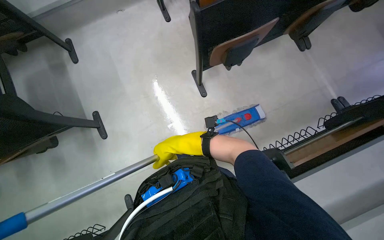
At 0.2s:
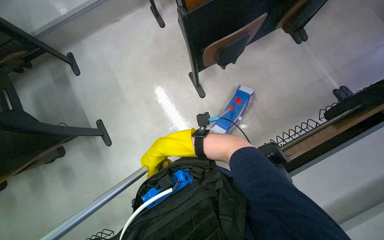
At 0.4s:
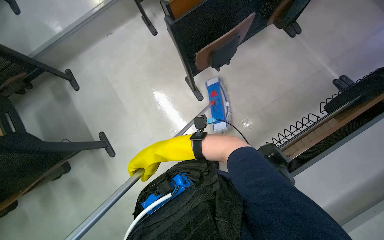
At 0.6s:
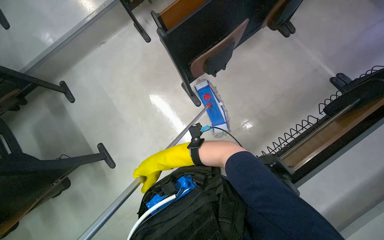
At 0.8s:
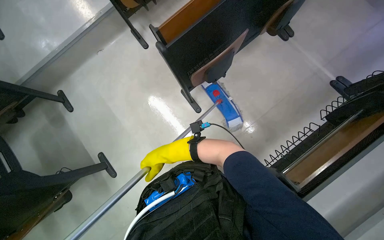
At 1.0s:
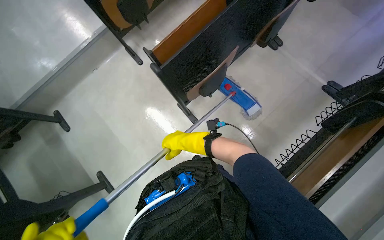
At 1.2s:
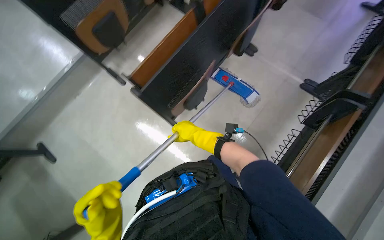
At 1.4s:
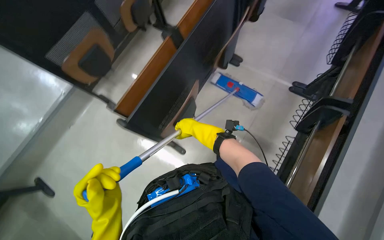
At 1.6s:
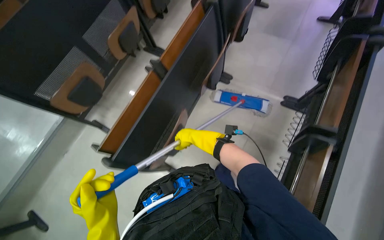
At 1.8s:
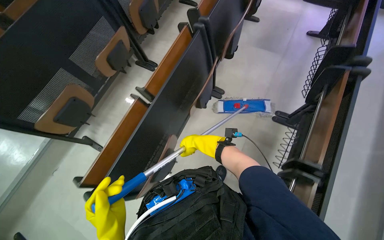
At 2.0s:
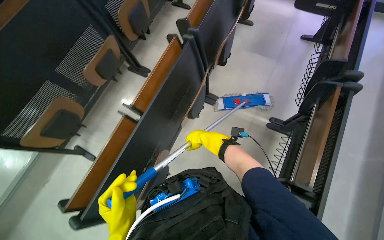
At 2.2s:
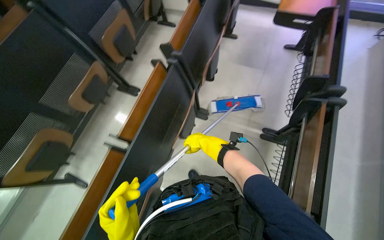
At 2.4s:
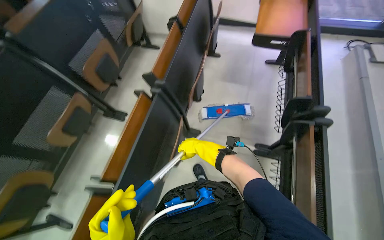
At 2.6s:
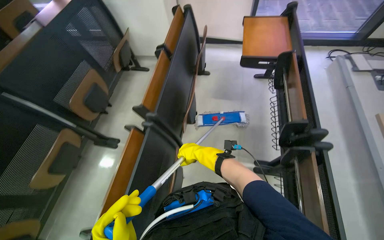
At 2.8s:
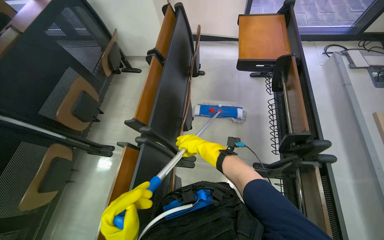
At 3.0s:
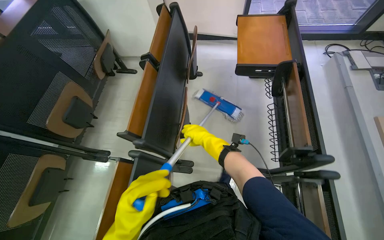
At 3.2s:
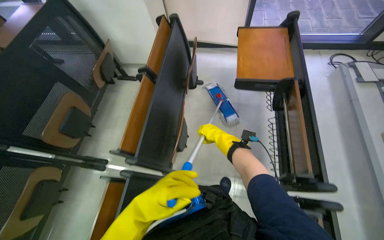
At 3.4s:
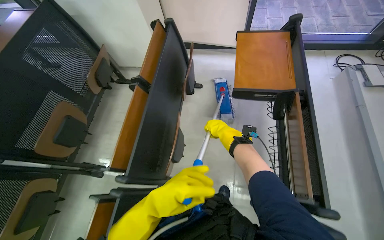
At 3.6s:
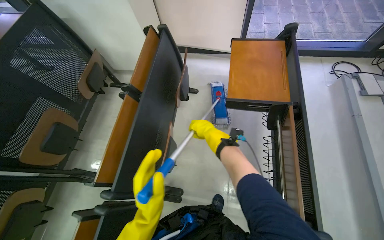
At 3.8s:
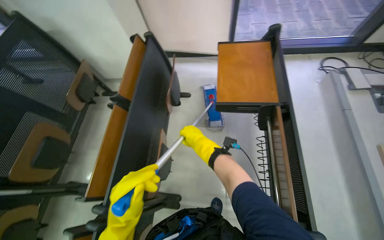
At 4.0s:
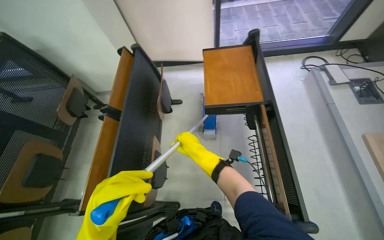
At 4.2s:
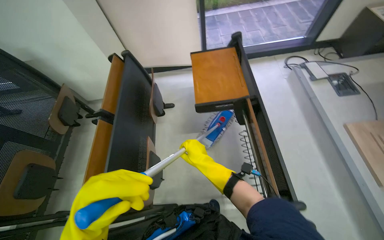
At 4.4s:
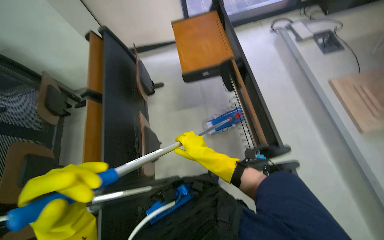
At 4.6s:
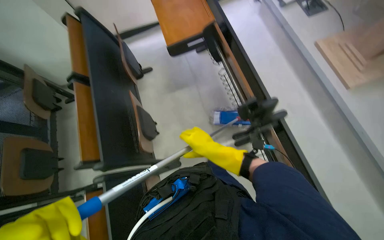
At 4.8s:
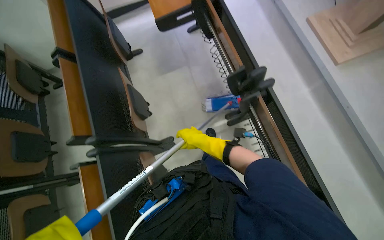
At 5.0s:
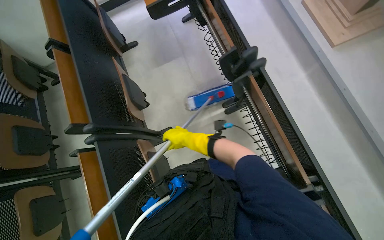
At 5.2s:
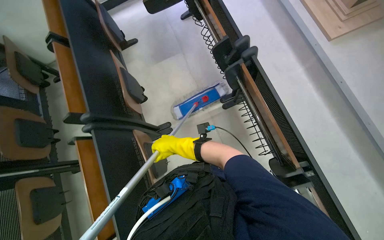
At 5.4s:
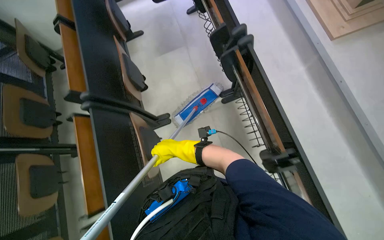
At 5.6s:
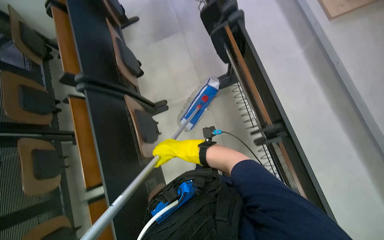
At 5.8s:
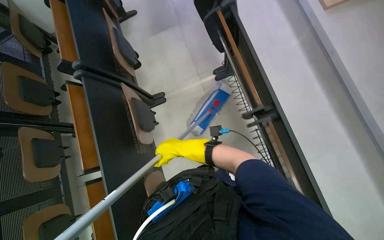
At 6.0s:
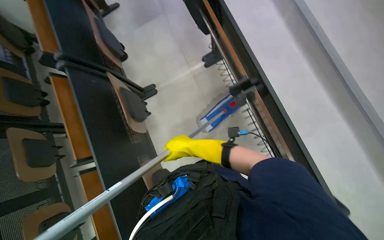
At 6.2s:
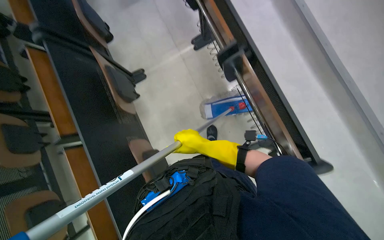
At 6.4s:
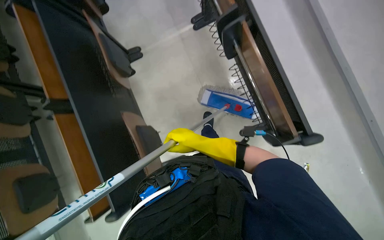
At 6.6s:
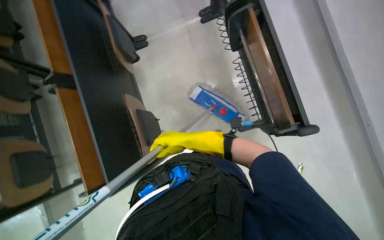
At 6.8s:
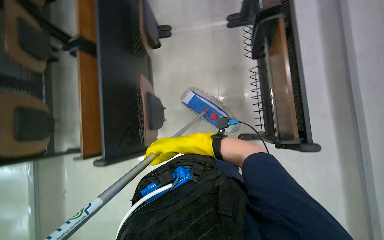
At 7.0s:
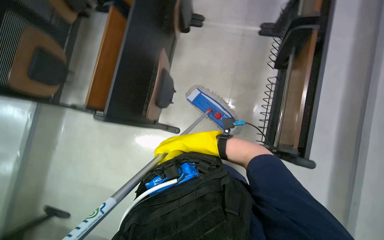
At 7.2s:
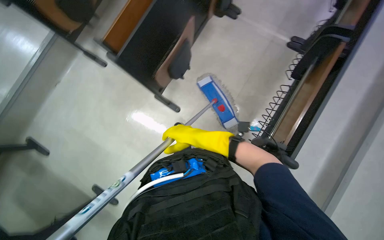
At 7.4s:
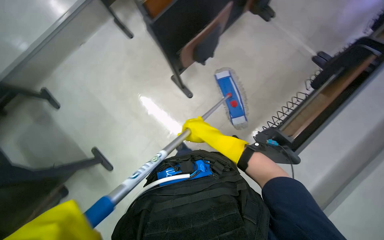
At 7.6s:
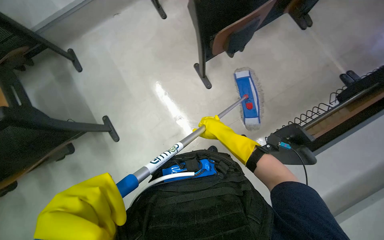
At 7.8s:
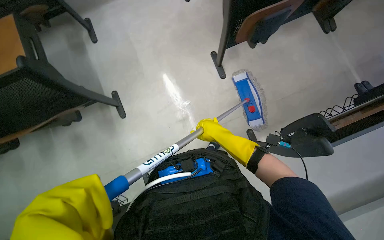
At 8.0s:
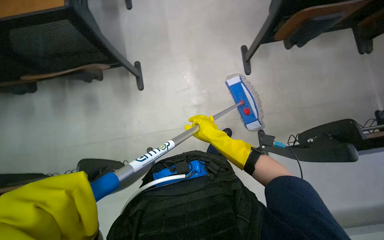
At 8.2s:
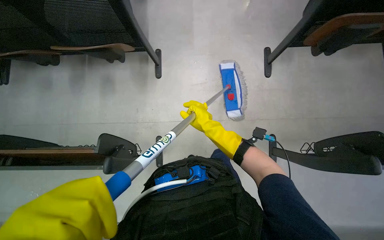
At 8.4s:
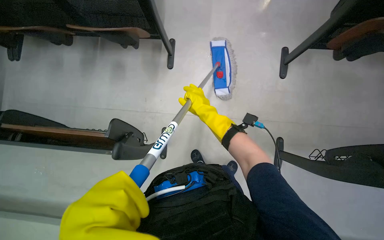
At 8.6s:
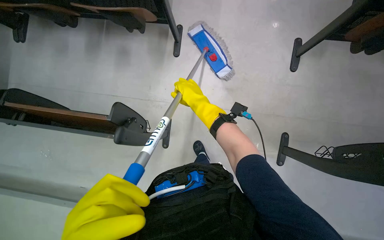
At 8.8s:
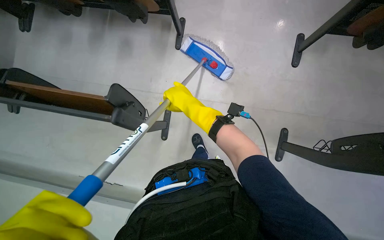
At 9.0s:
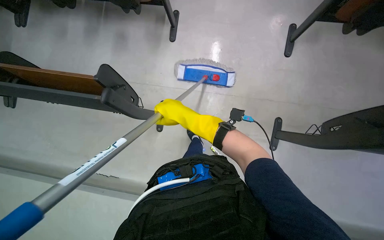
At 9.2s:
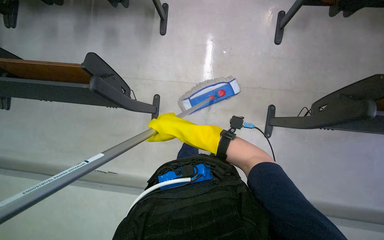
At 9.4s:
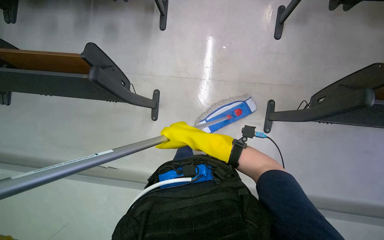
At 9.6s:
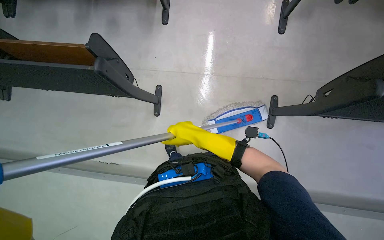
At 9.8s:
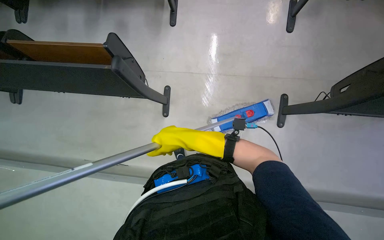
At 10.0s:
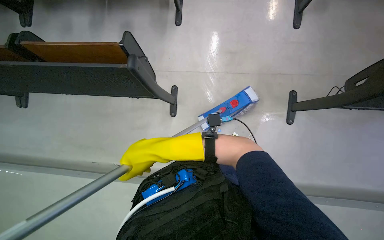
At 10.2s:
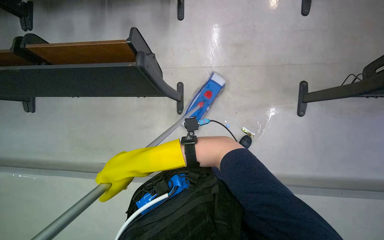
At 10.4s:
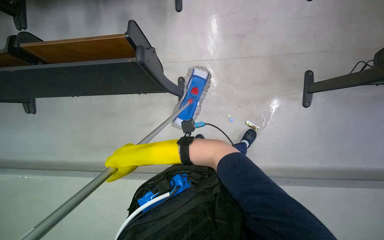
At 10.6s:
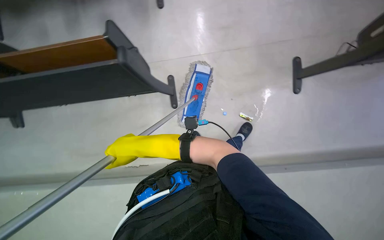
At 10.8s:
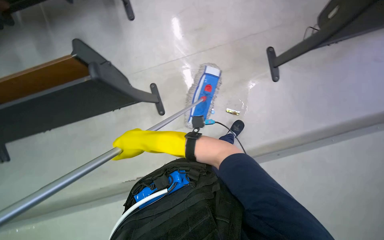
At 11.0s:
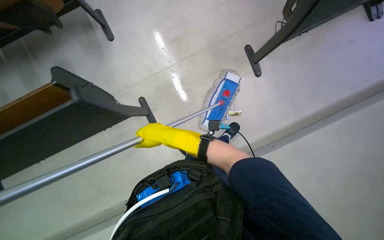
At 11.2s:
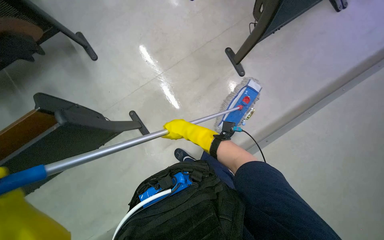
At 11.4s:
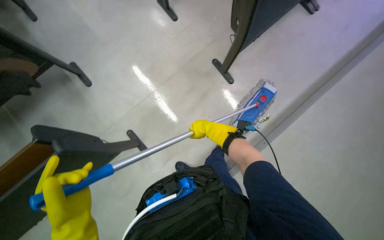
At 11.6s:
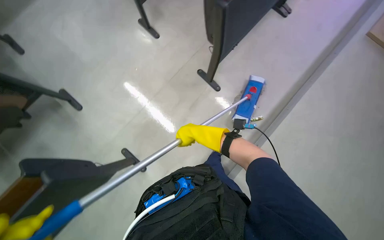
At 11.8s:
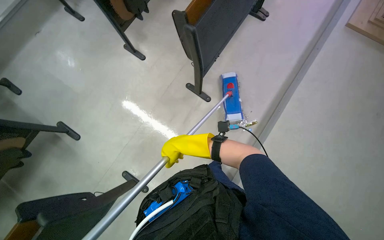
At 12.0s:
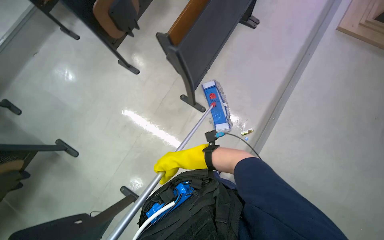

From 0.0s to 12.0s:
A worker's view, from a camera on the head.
Job: mopping floor.
The whole recording: Mopping lecture hall floor. The worker mops the floor in the lecture hall, moving between rows of desks.
From 0.0s to 1.6s: The camera travels about 50 cm. The camera pitches upward, by approximately 15 degrees. The scene turns about 35 degrees counterclockwise in the picture.
From 1.6s to 3.0s: The camera is carried about 80 cm.
From 3.0s to 4.4s: The left hand goes approximately 25 cm up the picture.
From 4.4s to 6.0s: The camera travels about 70 cm. The camera pitches downward, by approximately 15 degrees.
From 6.0s to 7.6s: The camera travels some 70 cm. The scene turns approximately 85 degrees clockwise in the picture.
From 7.6s to 9.0s: The wearer moves some 40 cm. The scene rotates clockwise by roughly 40 degrees.
From 9.0s to 10.4s: The right hand travels to the left and down the picture by approximately 50 cm.
From 10.4s to 12.0s: The head travels about 50 cm. The view tips upward by roughly 15 degrees. The scene turns about 60 degrees counterclockwise in the picture.

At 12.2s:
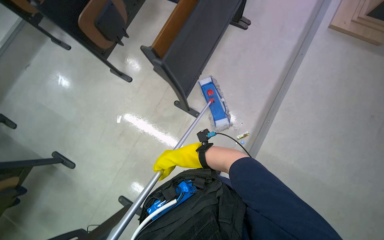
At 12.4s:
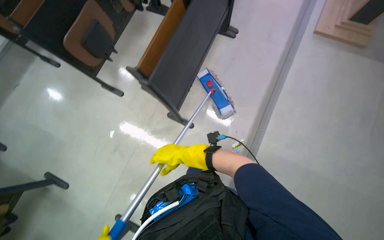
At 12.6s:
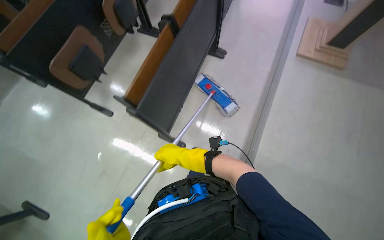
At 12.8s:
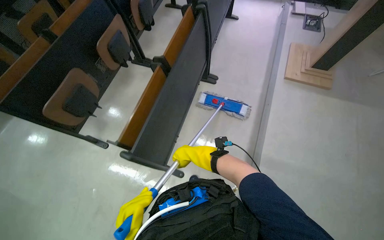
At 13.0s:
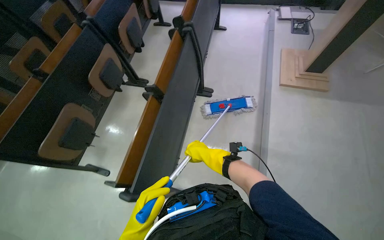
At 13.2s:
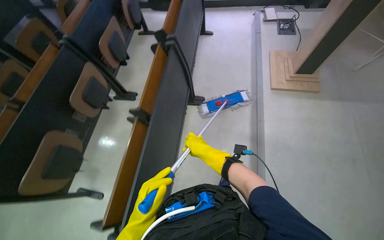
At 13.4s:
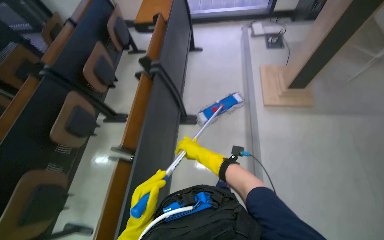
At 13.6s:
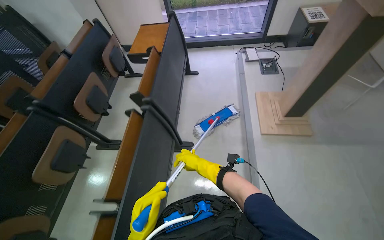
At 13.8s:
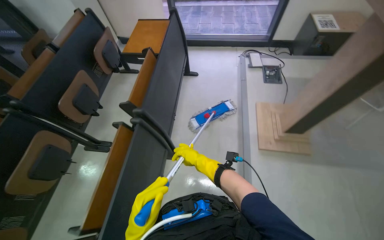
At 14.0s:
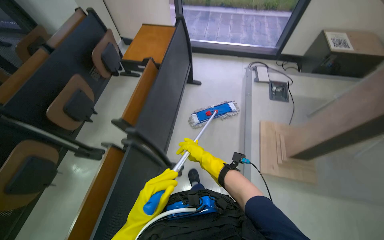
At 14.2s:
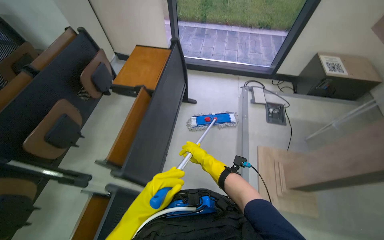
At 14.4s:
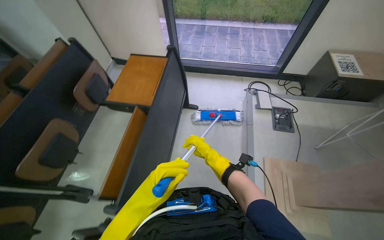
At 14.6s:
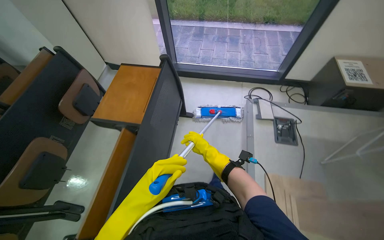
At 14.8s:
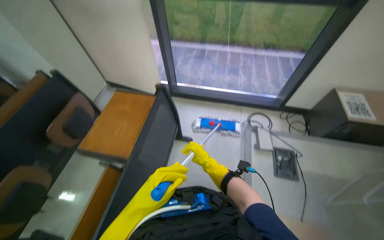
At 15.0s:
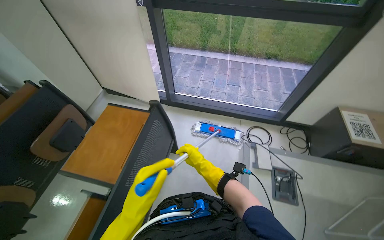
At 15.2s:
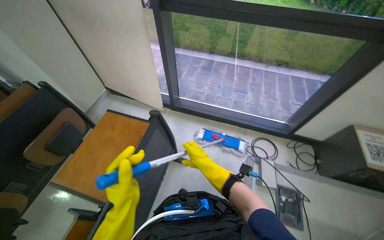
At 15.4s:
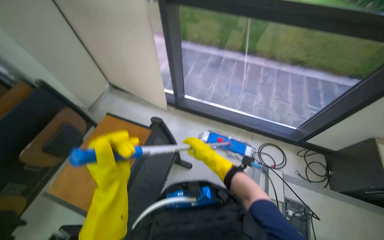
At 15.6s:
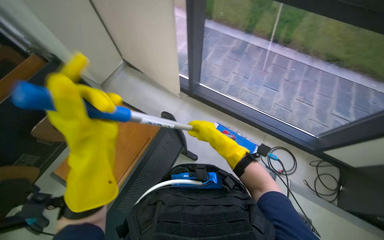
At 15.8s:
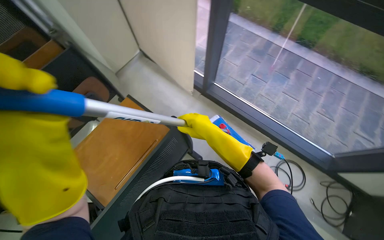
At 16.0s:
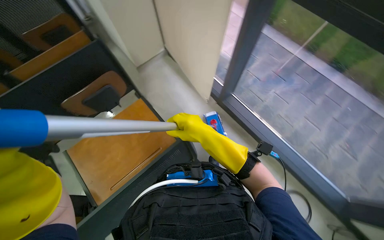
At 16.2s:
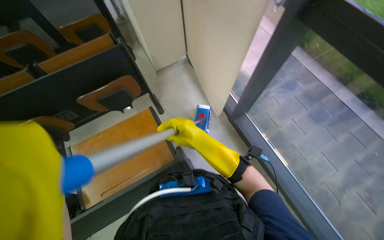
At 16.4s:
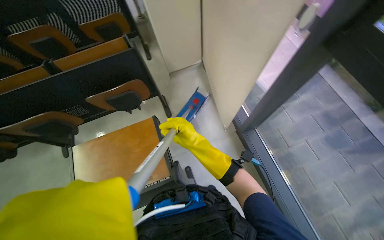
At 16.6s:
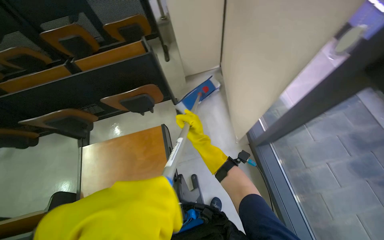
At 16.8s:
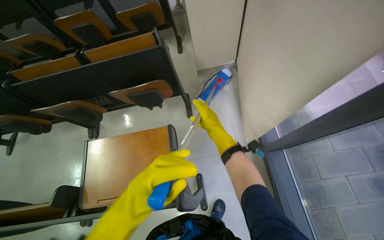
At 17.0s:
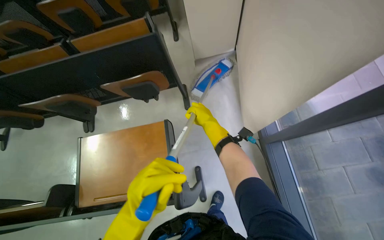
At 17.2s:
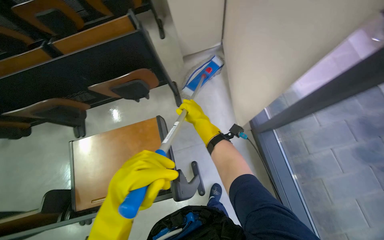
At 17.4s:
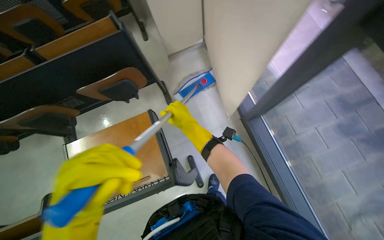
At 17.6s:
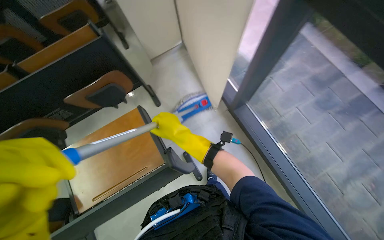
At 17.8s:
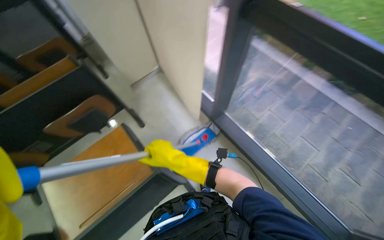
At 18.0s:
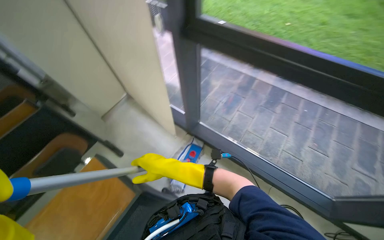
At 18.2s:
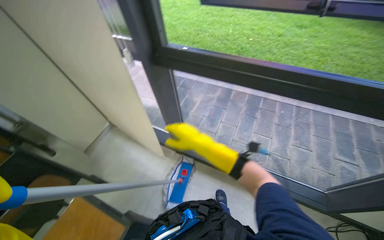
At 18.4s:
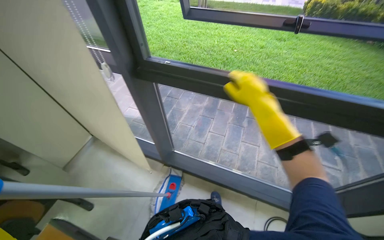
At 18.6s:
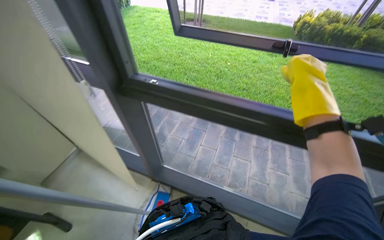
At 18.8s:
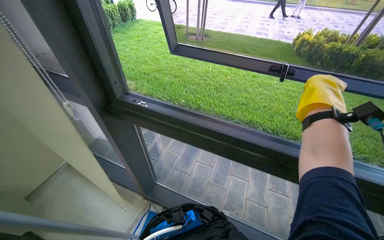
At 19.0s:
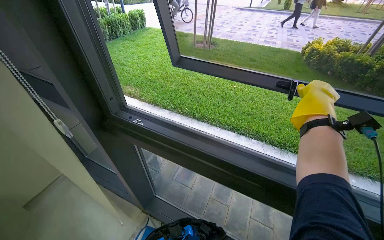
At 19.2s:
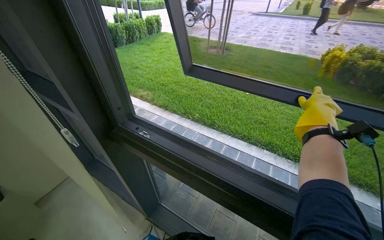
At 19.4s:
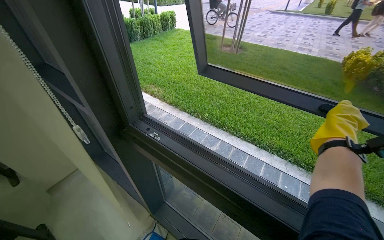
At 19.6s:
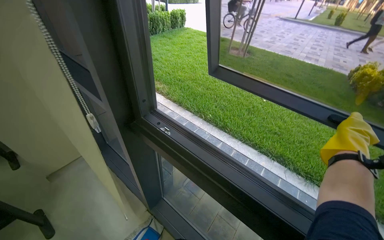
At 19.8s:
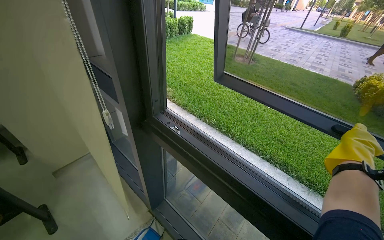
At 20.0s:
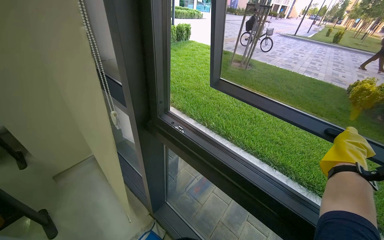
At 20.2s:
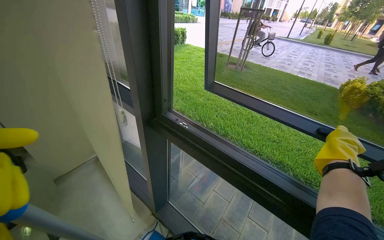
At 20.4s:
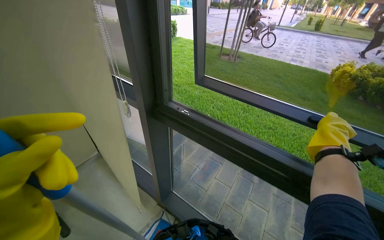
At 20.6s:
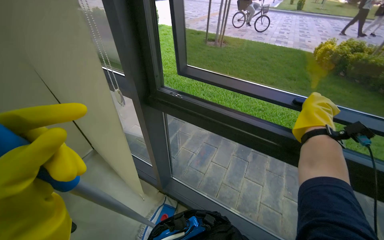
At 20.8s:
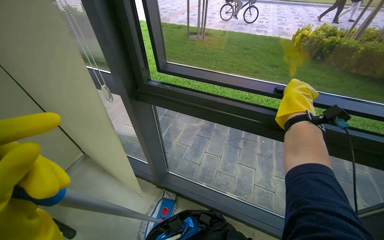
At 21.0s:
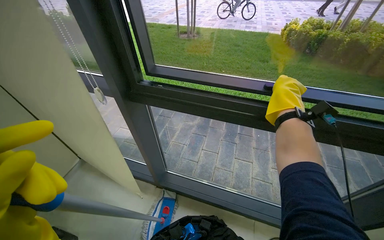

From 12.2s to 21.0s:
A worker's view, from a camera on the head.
Job: mopping floor.
The whole recording: Mopping lecture hall floor. The worker mops the floor in the lecture hall, moving between rows of desks.
From 12.2s to 13.6s: The wearer moves some 90 cm. The view tilts some 20 degrees upward.
From 13.6s to 15.2s: The camera travels approximately 1 m.
From 15.2s to 16.6s: The head travels some 60 cm. The wearer looks roughly 60 degrees further to the left.
From 16.6s to 18.0s: The wearer's head swings about 40 degrees to the right.
From 18.0s to 19.6s: The view tilts approximately 20 degrees upward. The right hand is displaced to the right and up the picture by approximately 80 cm.
From 19.6s to 21.0s: The wearer looks roughly 20 degrees further to the right. The right hand is displaced to the left by some 20 cm.
